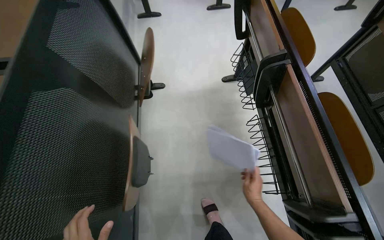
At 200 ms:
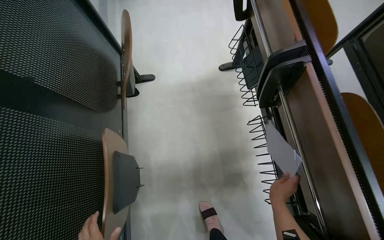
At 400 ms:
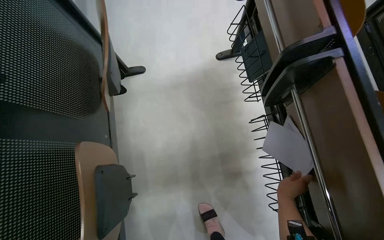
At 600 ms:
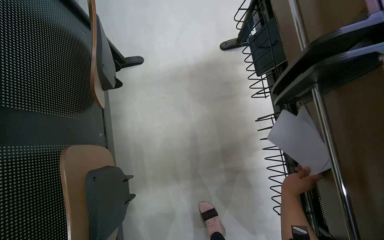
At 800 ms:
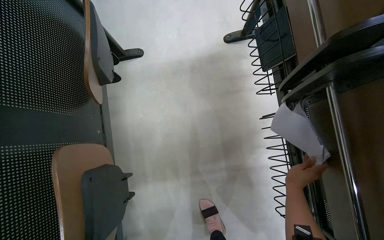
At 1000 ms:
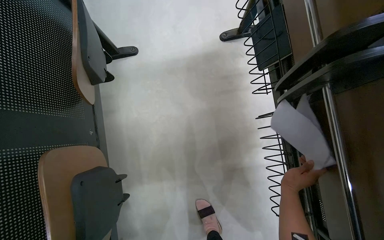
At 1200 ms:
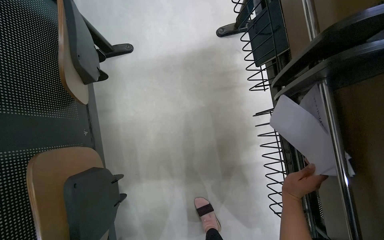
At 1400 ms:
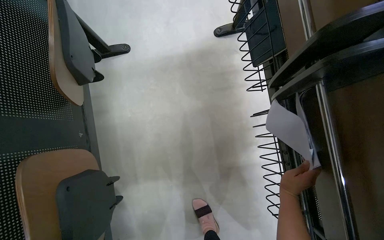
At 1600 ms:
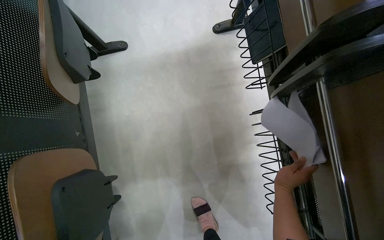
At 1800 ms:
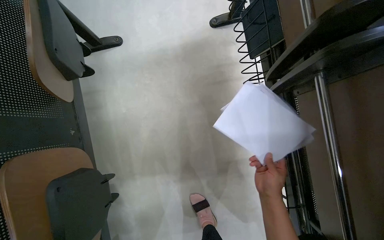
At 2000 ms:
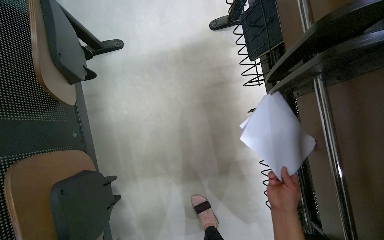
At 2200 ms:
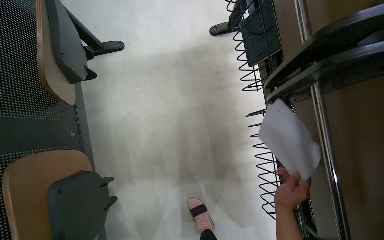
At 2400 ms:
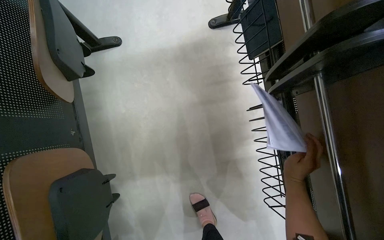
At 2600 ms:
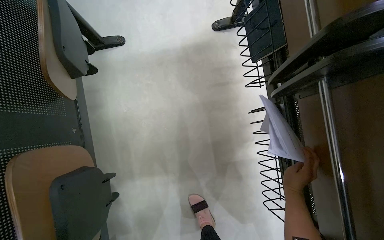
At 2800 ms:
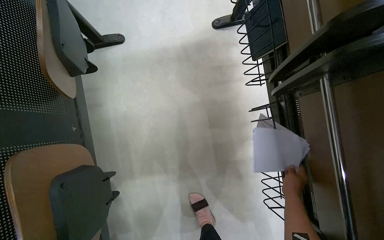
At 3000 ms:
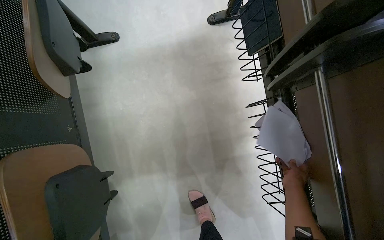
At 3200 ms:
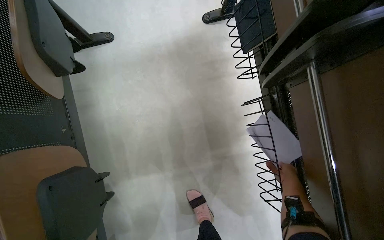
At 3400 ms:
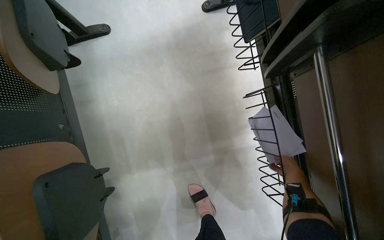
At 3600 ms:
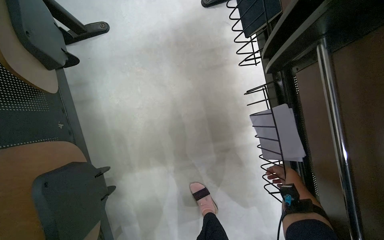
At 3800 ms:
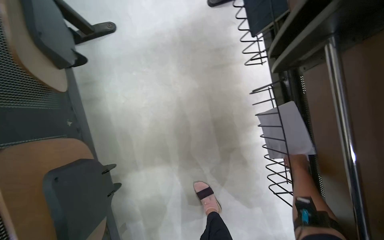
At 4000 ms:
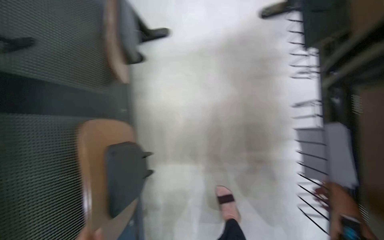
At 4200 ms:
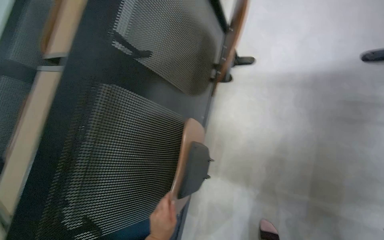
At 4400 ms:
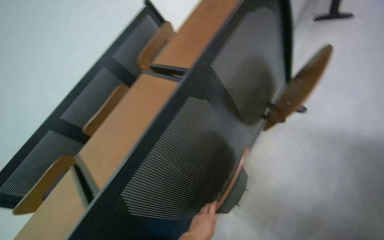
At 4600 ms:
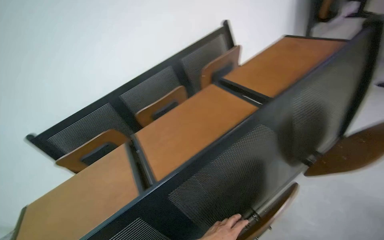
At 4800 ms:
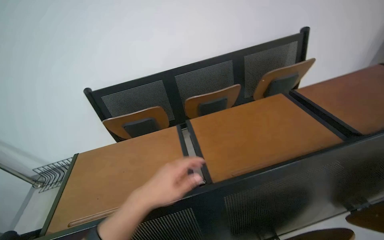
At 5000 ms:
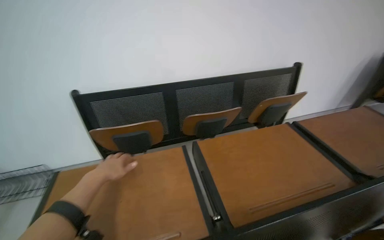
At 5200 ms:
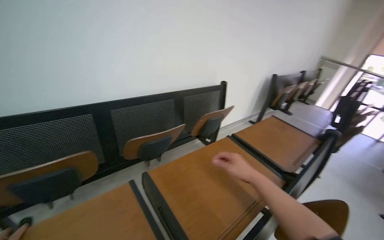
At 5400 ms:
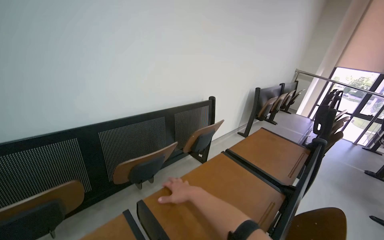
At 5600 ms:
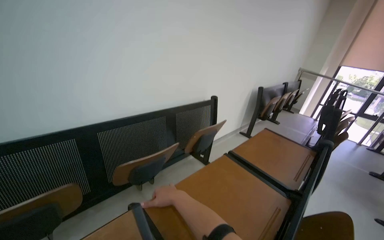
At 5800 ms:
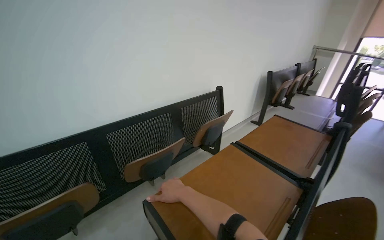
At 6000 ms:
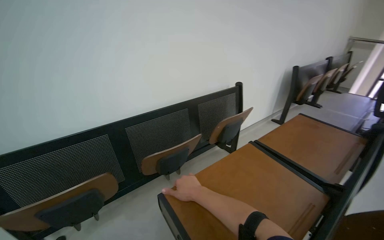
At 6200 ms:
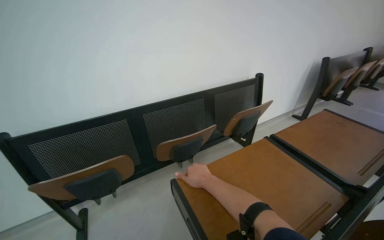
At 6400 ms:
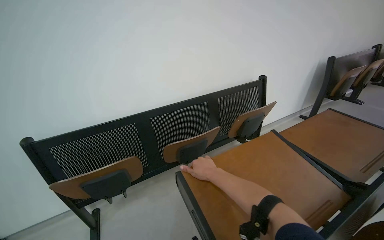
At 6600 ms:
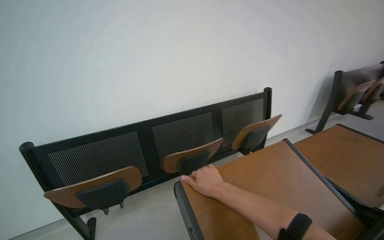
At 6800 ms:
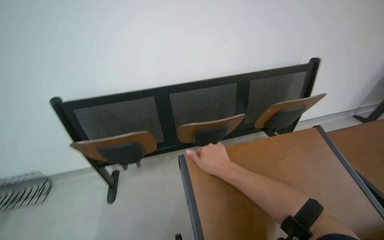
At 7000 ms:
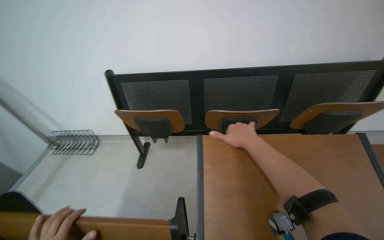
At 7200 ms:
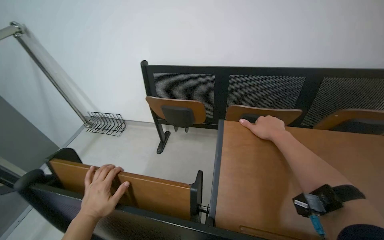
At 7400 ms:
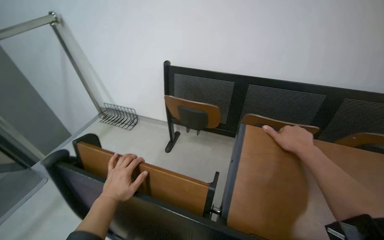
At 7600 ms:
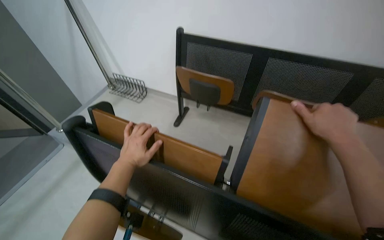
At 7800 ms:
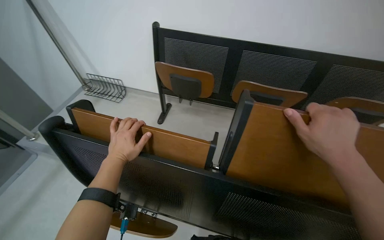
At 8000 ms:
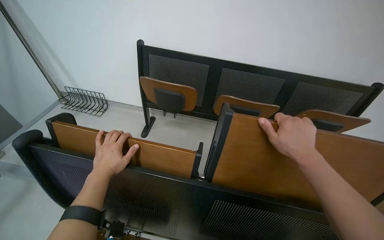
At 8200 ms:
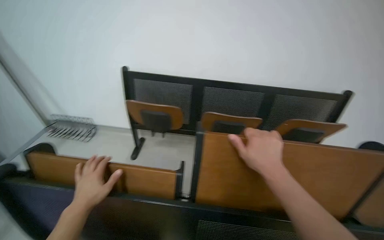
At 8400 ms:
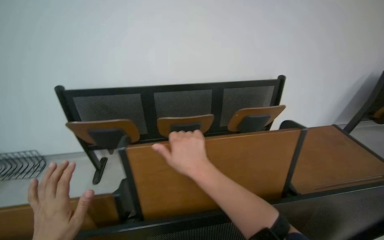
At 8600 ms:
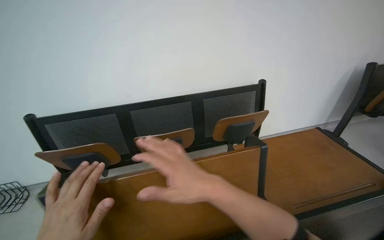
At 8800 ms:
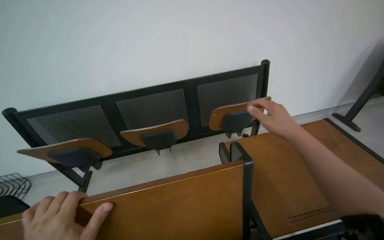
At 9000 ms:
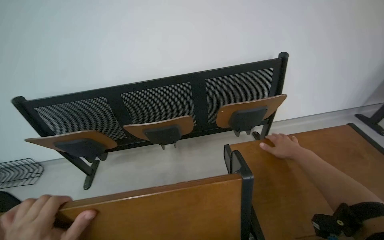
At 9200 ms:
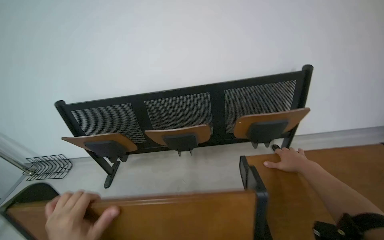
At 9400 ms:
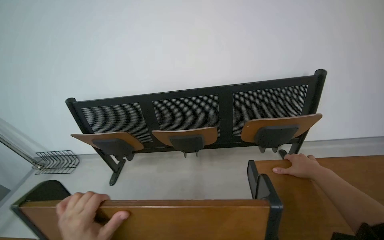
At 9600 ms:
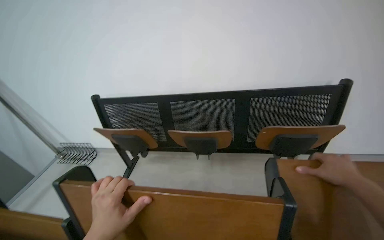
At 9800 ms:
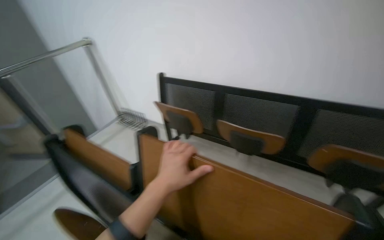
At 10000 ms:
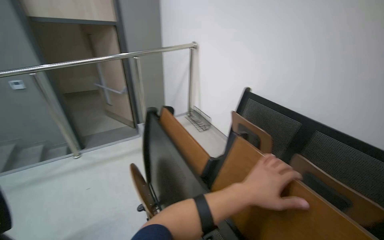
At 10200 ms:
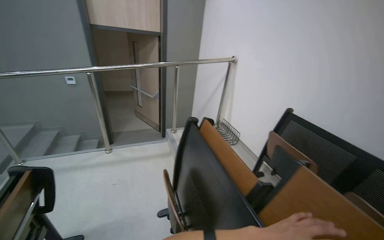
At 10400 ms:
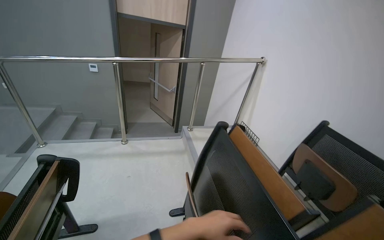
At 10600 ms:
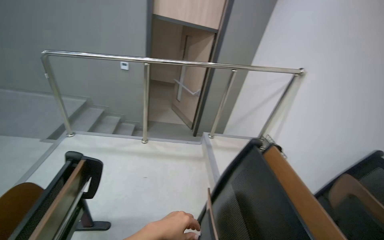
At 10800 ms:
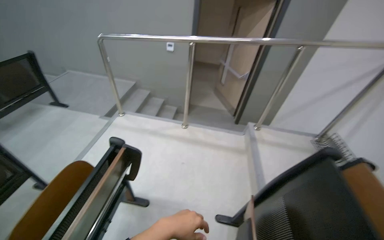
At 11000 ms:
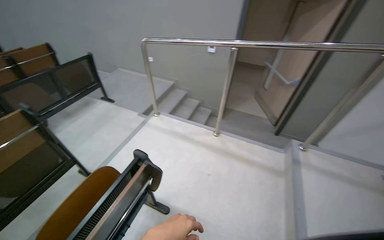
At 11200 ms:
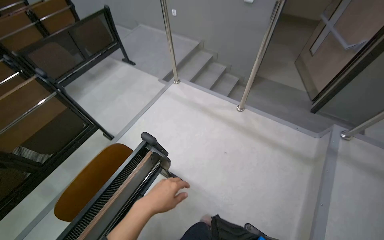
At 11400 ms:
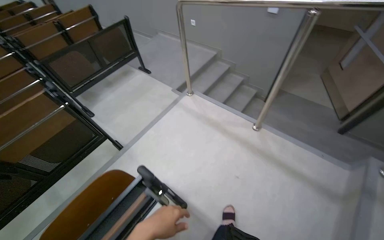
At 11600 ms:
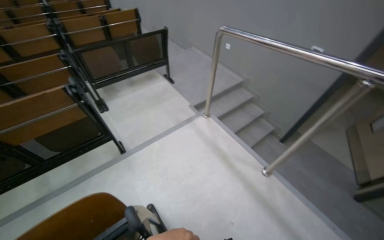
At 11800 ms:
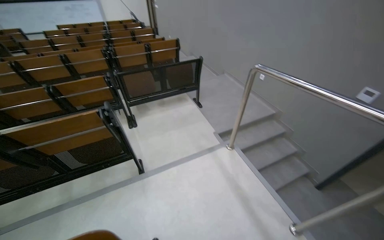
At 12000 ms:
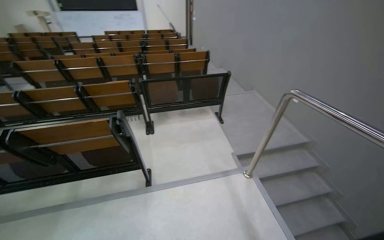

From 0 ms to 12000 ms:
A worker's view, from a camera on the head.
Job: organizing items.
The whole recording: Organizing classroom desks. The worker adjusts desks, collects papers and a pen, and places papers into a rack.
From 0 ms to 1600 ms: The head travels about 40 cm. The camera pitches downward, by approximately 20 degrees.
From 3000 ms to 4400 ms: The head rotates about 45 degrees to the left.
From 4400 ms to 6000 ms: The camera is carried approximately 50 cm. Everything in view rotates approximately 30 degrees clockwise.
From 6000 ms to 7600 ms: The head rotates approximately 60 degrees to the left. The camera pitches downward, by approximately 20 degrees.
From 7600 ms to 9000 ms: The head travels some 50 cm. The head rotates some 35 degrees to the right.
From 9000 ms to 10400 ms: The wearer moves about 50 cm. The head turns to the left by roughly 85 degrees.
From 10400 ms to 12000 ms: The wearer moves about 1 m. The wearer looks approximately 90 degrees further to the left.

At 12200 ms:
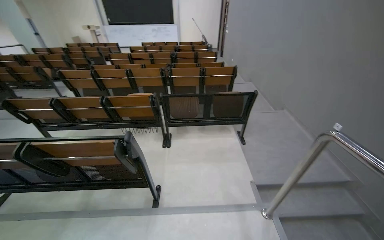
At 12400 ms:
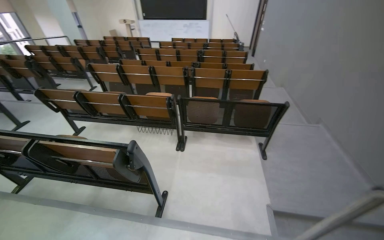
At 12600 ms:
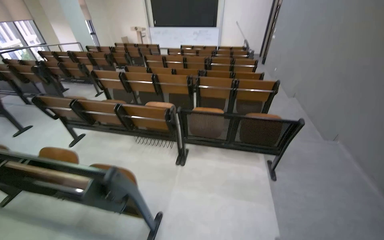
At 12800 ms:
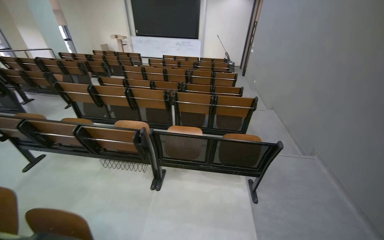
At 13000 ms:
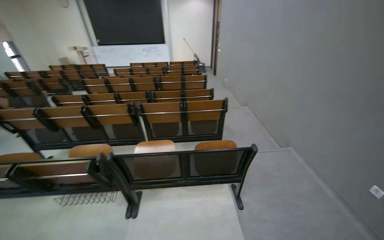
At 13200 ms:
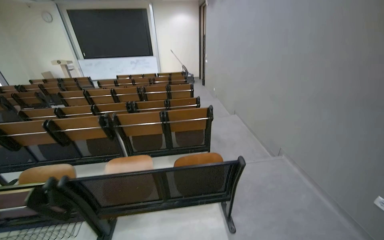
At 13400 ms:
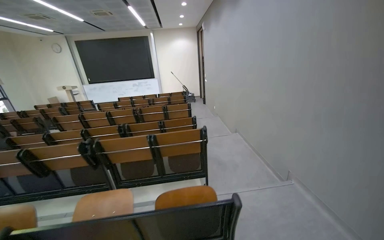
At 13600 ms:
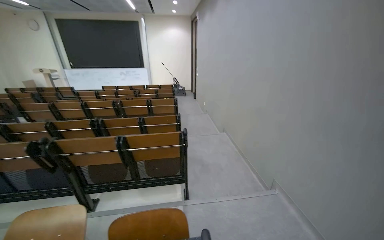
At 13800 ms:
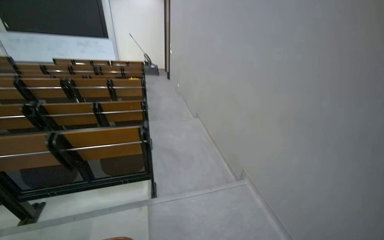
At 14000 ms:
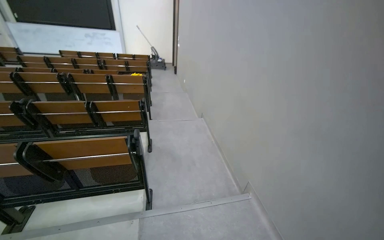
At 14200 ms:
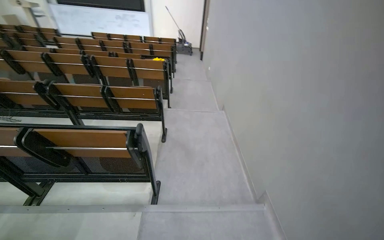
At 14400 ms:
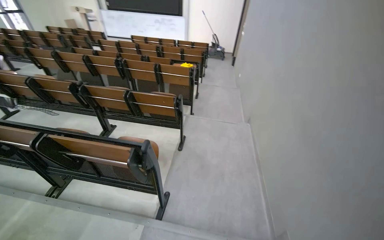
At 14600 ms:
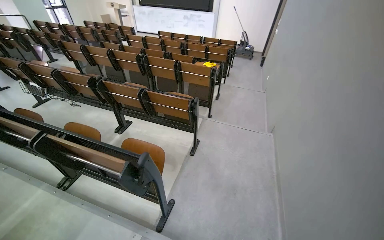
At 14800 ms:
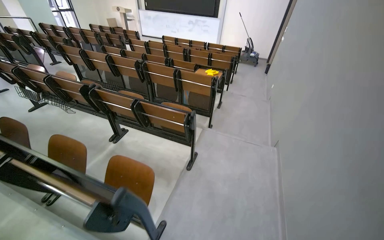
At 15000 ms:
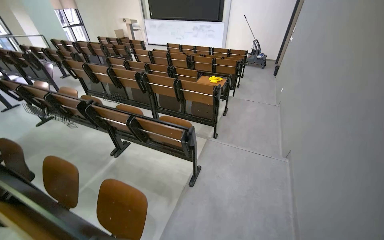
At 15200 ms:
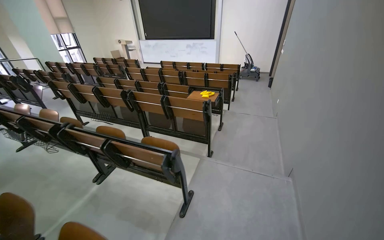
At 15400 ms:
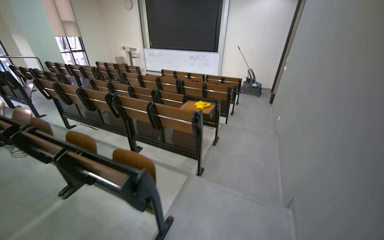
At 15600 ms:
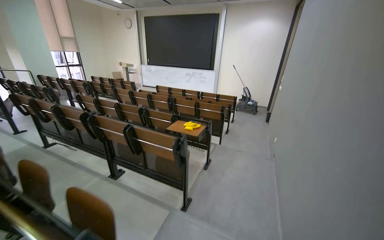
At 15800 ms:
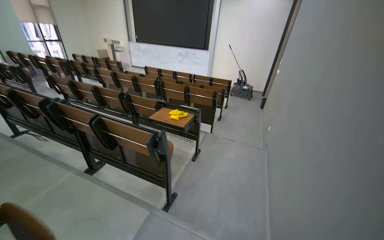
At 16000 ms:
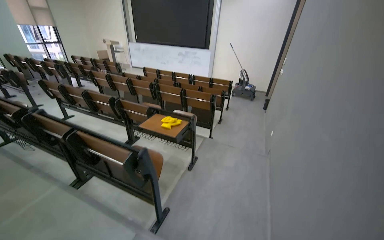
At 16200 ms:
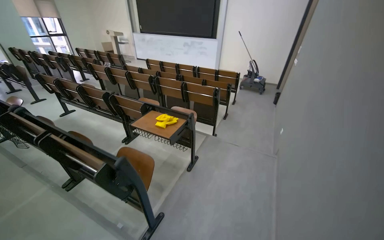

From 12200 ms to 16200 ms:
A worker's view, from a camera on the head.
Job: organizing items.
The whole recording: Organizing classroom desks. The worker adjusts desks, collects papers and a pen, and places papers into a rack.
From 12200 ms to 13600 ms: The camera travels approximately 1.5 m. The wearer looks about 15 degrees further upward.
From 13600 ms to 14800 ms: The camera travels about 1 m. The head rotates approximately 30 degrees to the left. The camera pitches downward, by about 15 degrees.
From 14800 ms to 16200 ms: The head travels some 1.5 m.

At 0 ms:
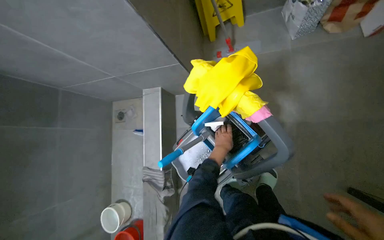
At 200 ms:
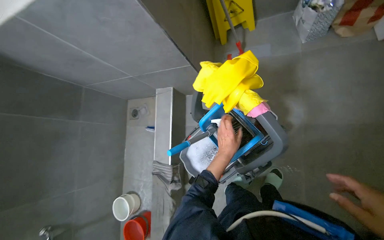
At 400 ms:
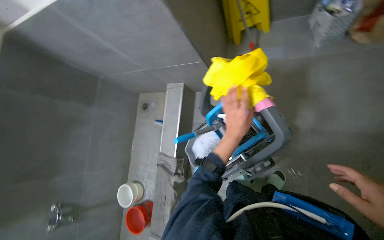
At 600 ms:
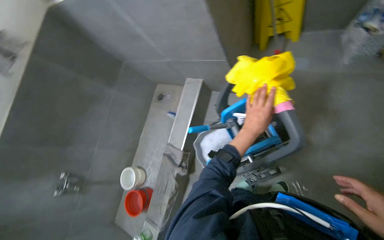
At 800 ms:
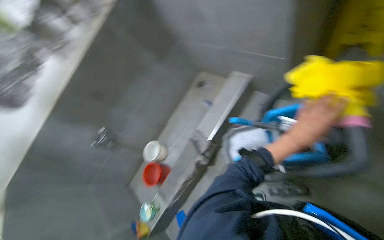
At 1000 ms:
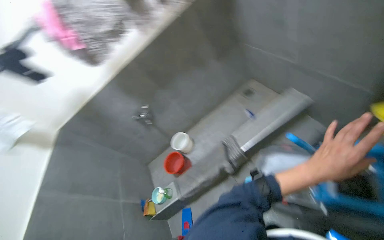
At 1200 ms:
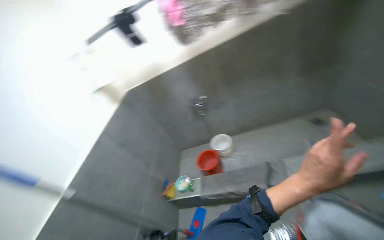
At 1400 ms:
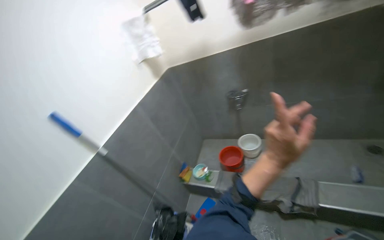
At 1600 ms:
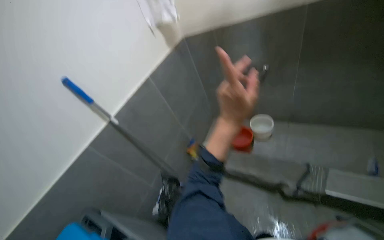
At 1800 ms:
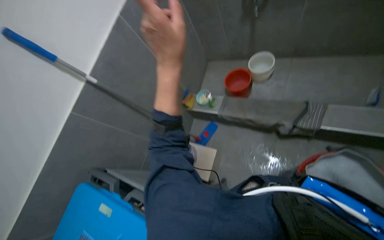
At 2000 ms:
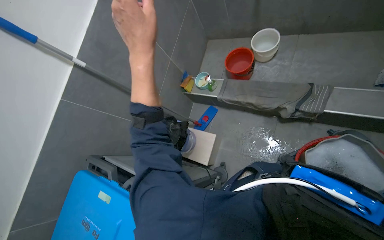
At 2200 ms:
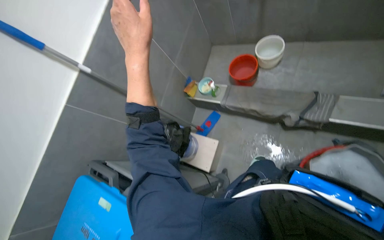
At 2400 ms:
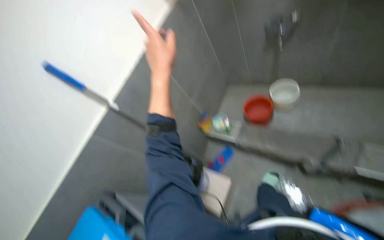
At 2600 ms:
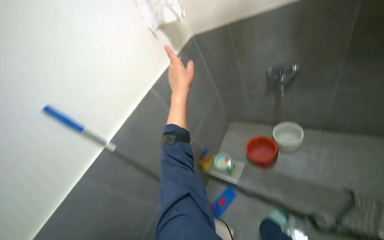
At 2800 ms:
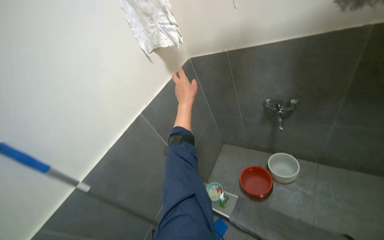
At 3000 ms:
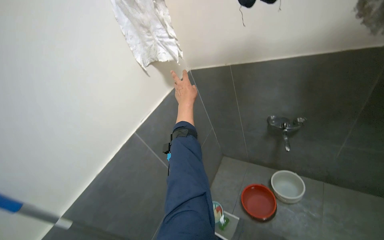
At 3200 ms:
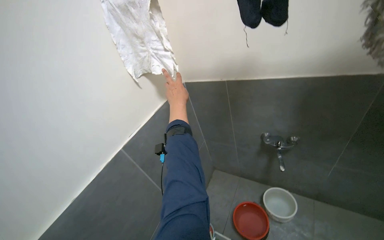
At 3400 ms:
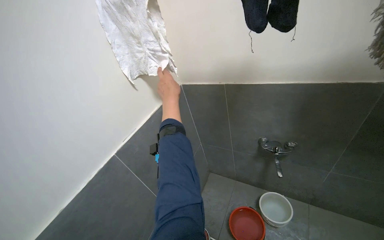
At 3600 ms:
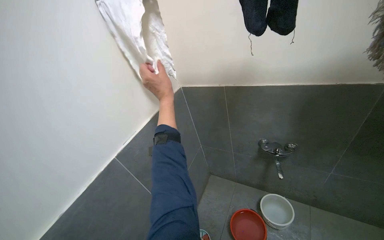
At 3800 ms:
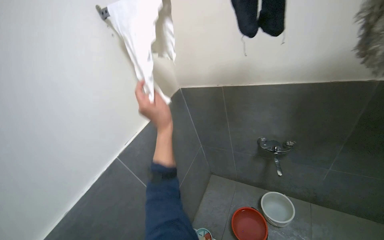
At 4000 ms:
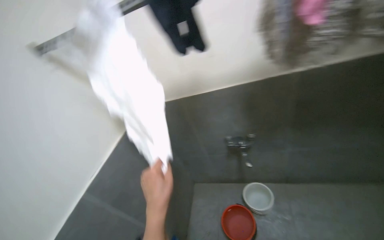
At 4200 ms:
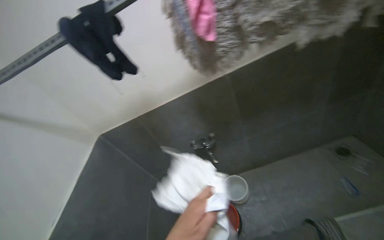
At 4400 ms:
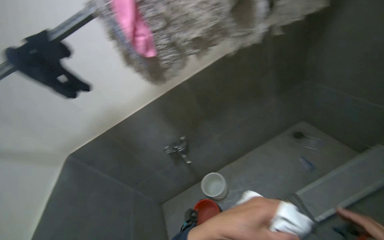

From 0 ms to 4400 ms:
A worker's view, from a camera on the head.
Job: preparing cleaning supplies.
The whole recording: Preparing mop for cleaning. The worker takes a cloth, folds it, attaches it to a mop, and dips it into cleaning solution.
From 0 ms to 1400 ms: The camera travels approximately 60 cm. The wearer looks some 100 degrees further to the left.
From 1400 ms to 3000 ms: The head travels some 50 cm.
From 3000 ms to 4400 ms: The wearer looks about 45 degrees further to the right. The view tilts some 15 degrees upward.
